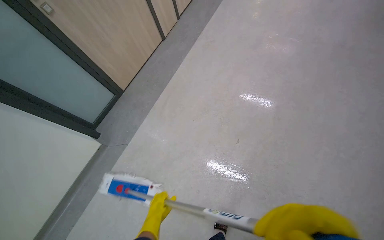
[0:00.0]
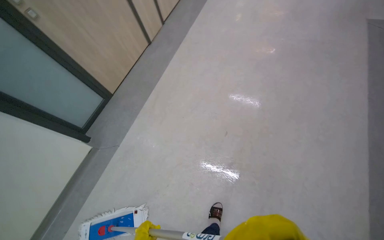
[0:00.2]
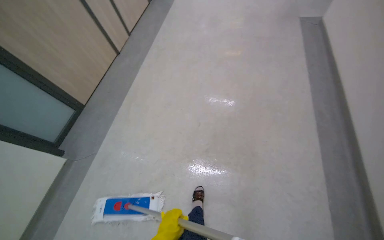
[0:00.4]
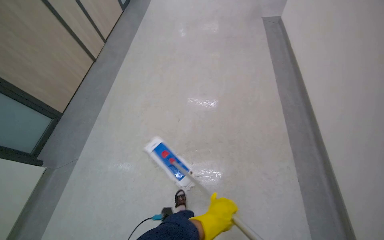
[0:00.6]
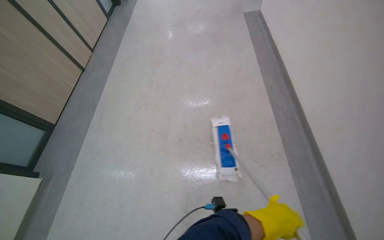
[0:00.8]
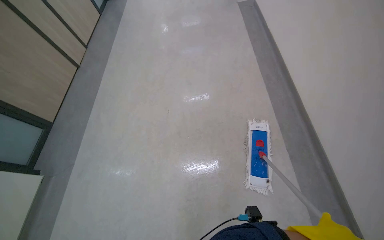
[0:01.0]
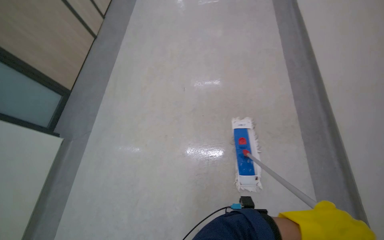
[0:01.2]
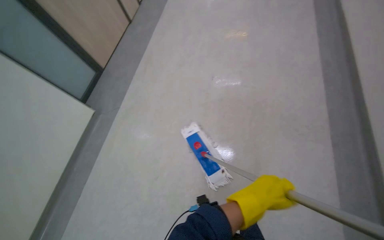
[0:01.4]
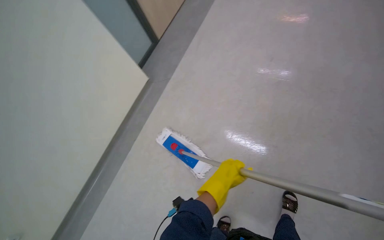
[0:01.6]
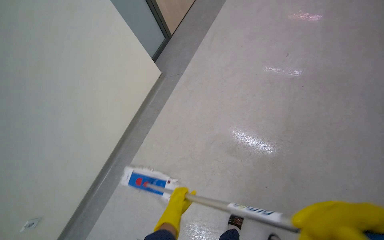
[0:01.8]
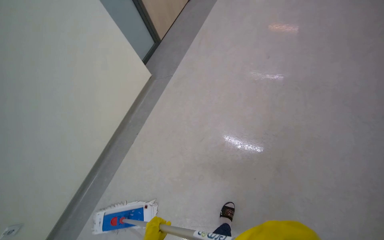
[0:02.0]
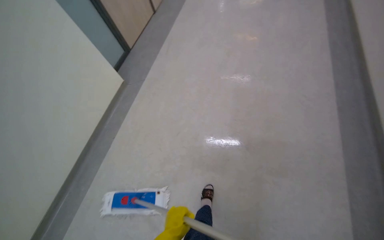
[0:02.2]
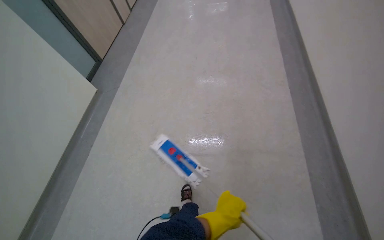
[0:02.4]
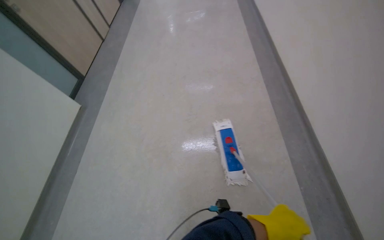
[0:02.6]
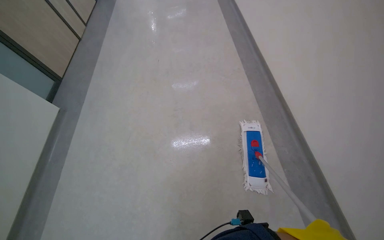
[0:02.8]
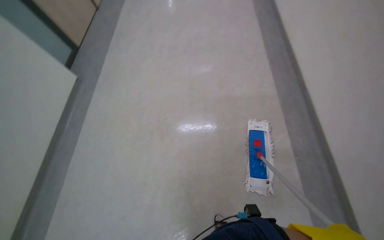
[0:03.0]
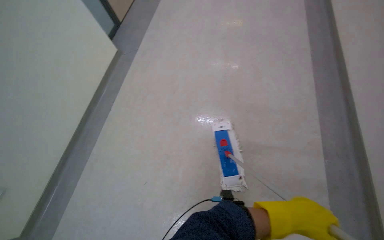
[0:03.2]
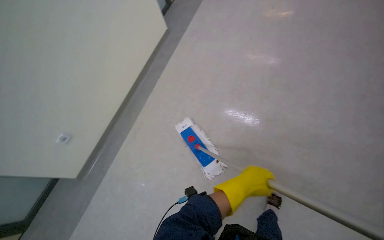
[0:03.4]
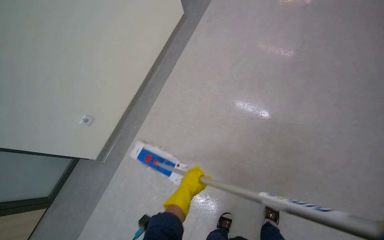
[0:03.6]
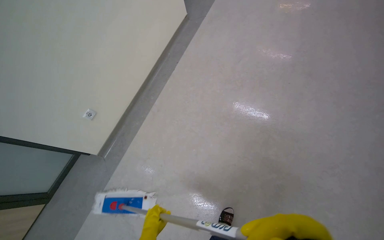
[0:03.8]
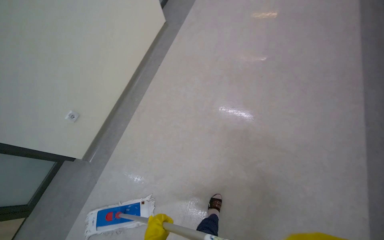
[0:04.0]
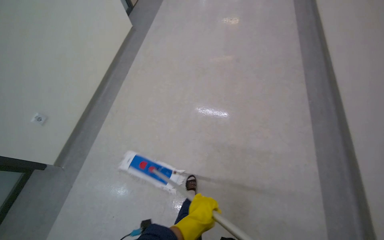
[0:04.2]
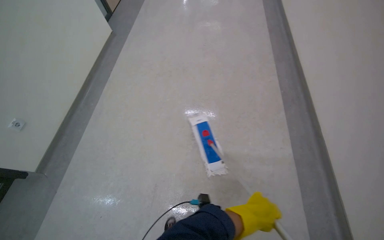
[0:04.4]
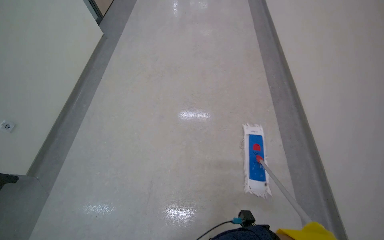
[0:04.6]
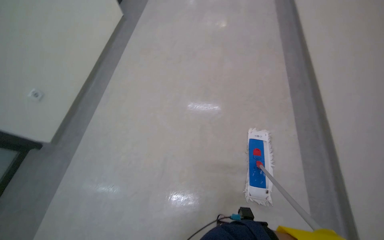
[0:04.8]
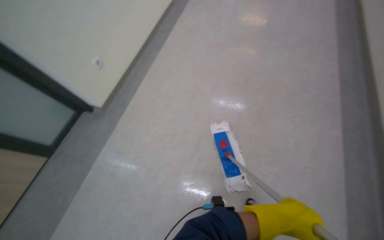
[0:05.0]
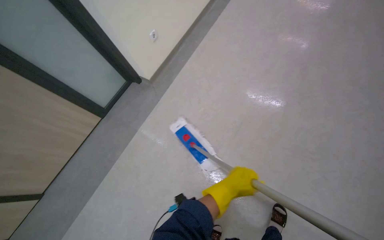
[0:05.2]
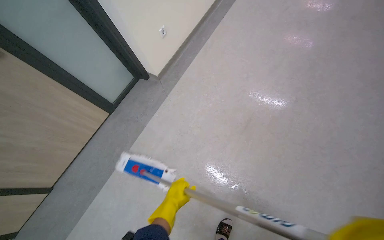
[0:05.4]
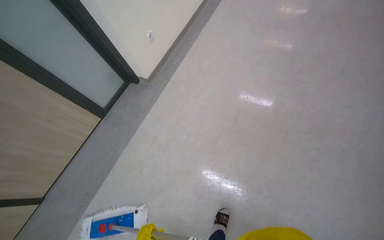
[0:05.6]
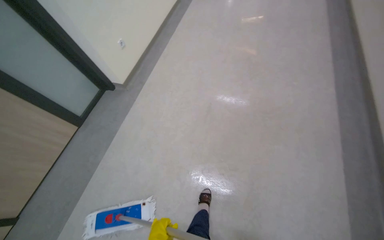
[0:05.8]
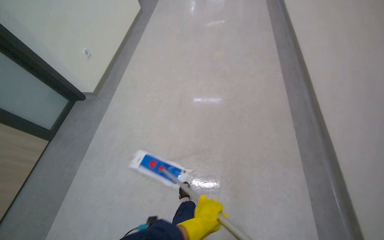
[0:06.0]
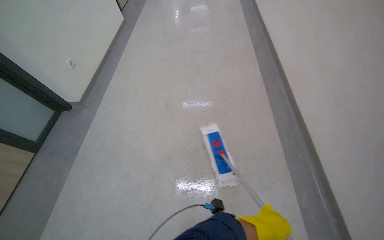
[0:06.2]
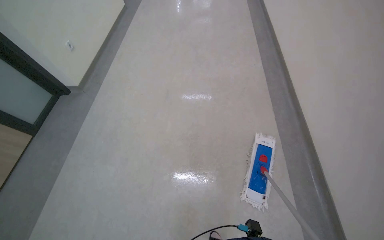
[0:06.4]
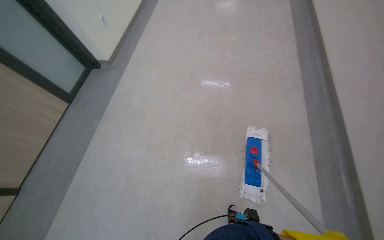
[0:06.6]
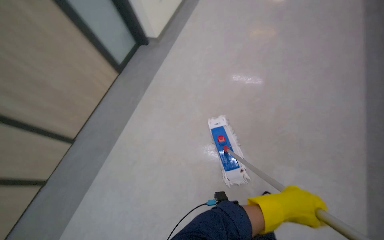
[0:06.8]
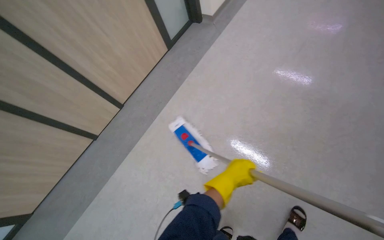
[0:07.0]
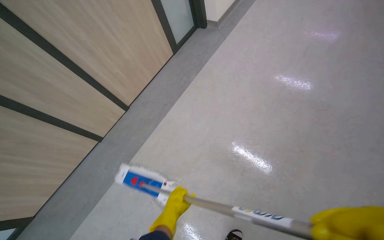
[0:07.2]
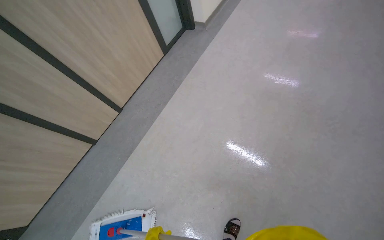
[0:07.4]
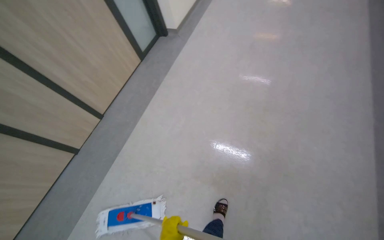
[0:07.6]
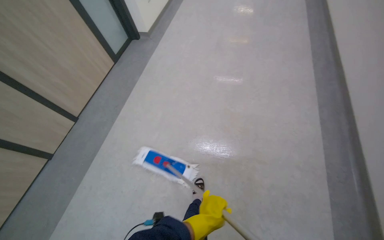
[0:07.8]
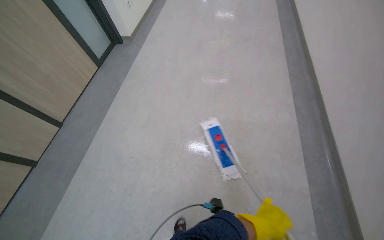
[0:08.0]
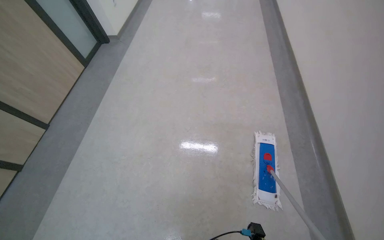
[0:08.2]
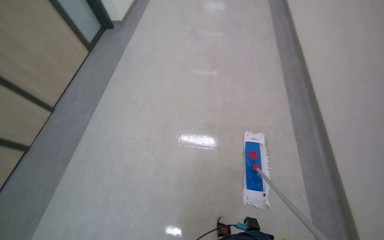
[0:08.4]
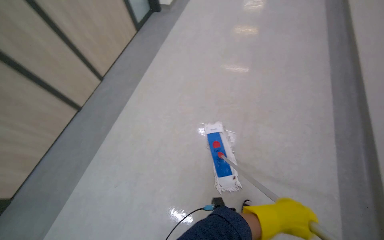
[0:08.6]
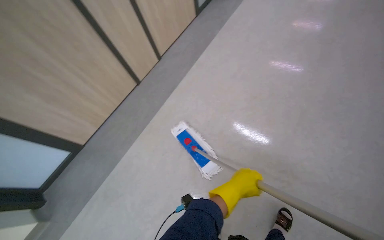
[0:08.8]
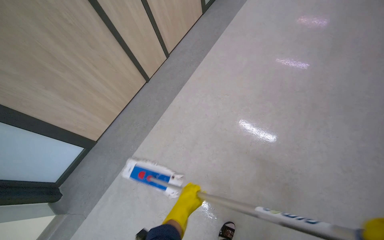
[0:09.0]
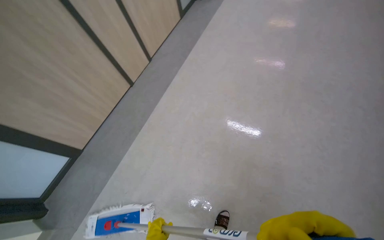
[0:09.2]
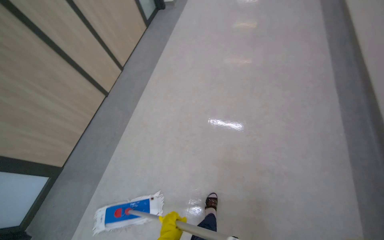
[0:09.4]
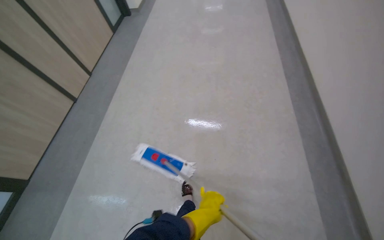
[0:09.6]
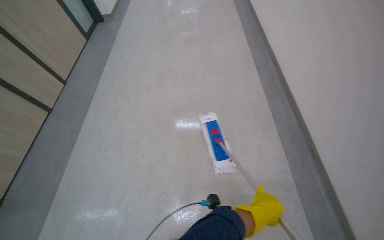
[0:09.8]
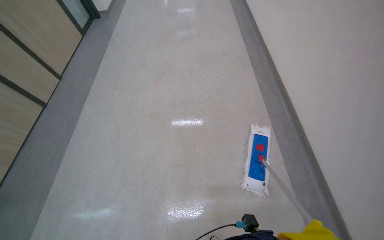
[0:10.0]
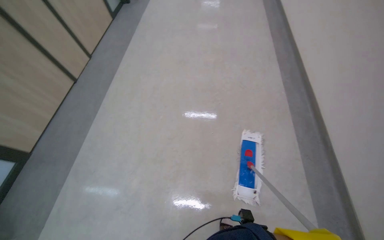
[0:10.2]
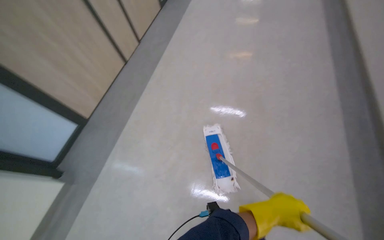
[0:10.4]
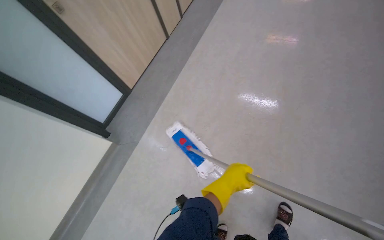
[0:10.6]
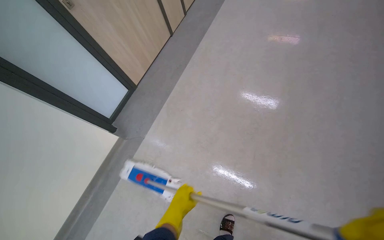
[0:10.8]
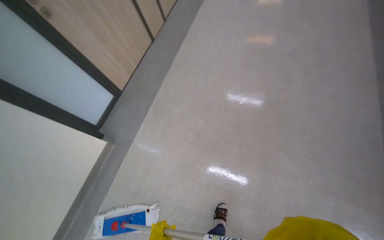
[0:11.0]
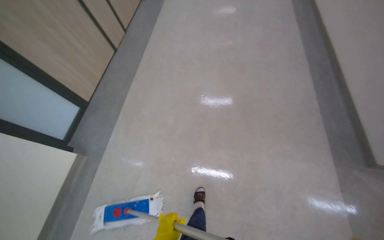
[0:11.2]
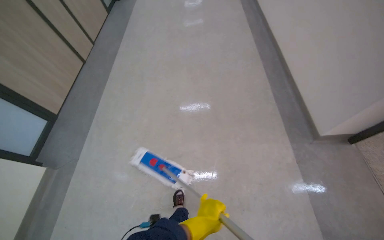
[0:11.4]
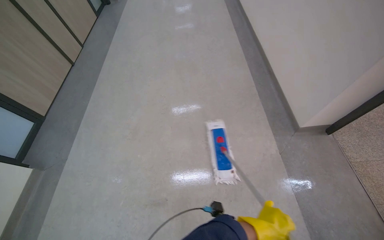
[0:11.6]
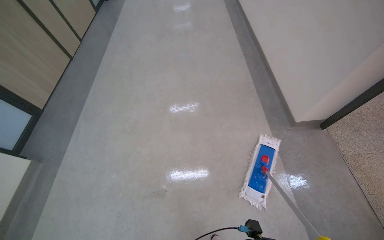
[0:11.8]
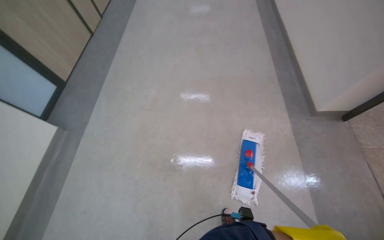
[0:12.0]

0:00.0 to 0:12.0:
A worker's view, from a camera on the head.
Job: mopping floor.
The whole recording: Mopping hallway floor. The worker mops the hallway floor with a flat mop.
0:04.4 to 0:06.0: The camera is carried some 90 cm.
0:07.6 to 0:09.0: The head travels roughly 90 cm.
0:09.0 to 0:10.4: The camera travels about 70 cm. The head rotates about 15 degrees to the right.
0:10.4 to 0:12.0: The camera travels about 80 cm.

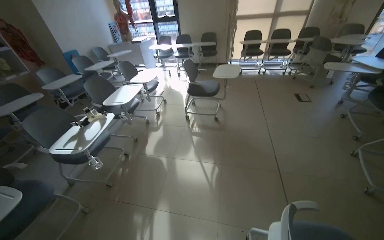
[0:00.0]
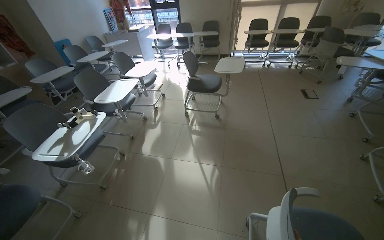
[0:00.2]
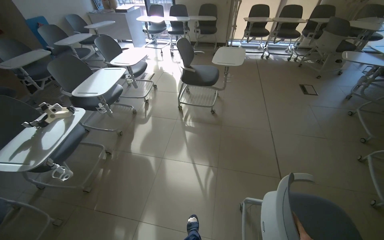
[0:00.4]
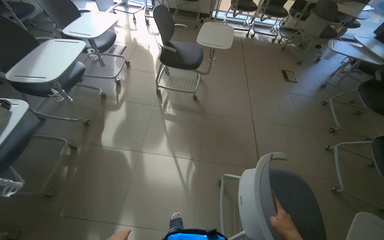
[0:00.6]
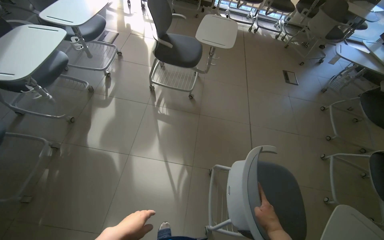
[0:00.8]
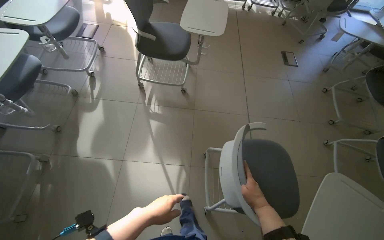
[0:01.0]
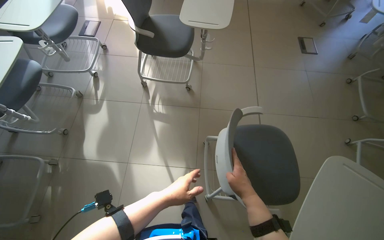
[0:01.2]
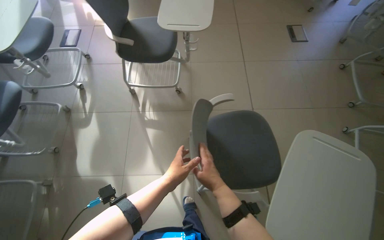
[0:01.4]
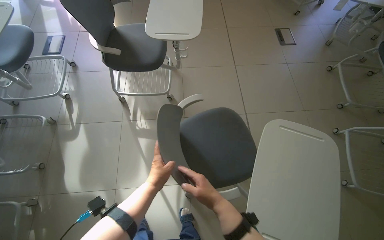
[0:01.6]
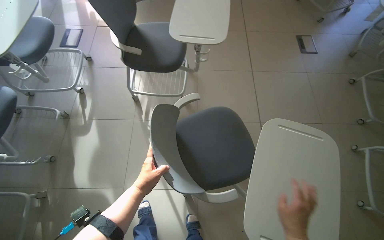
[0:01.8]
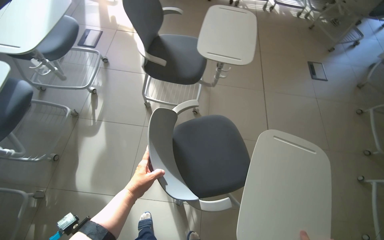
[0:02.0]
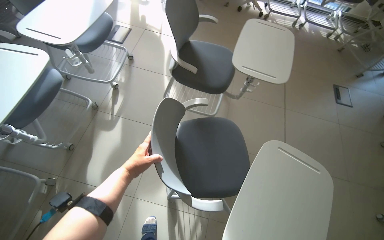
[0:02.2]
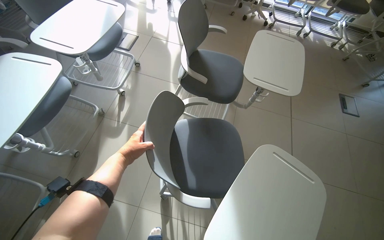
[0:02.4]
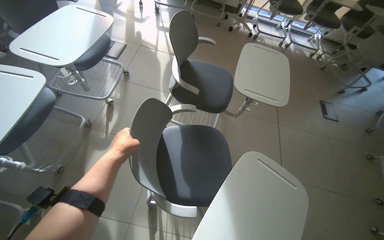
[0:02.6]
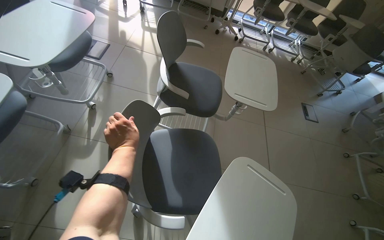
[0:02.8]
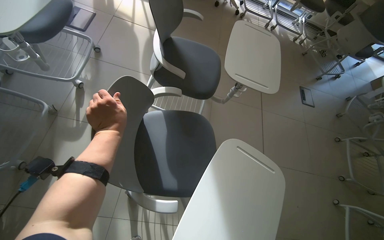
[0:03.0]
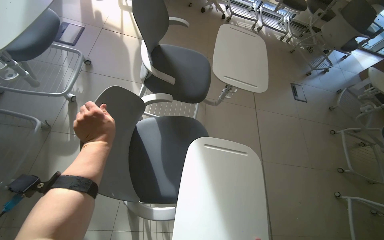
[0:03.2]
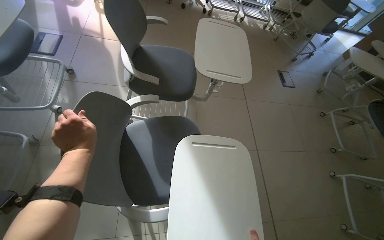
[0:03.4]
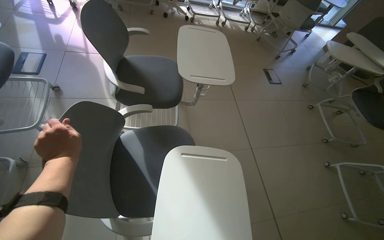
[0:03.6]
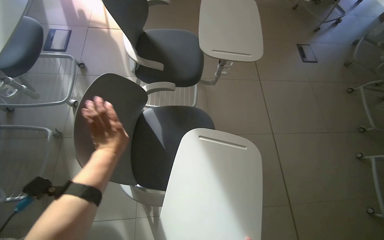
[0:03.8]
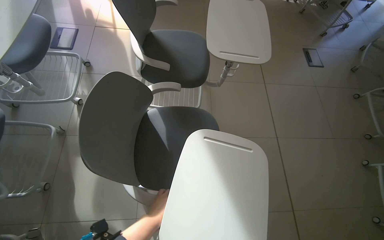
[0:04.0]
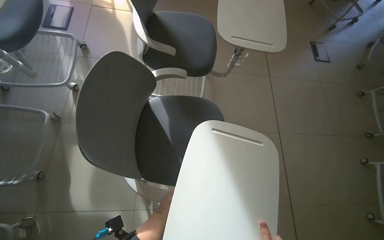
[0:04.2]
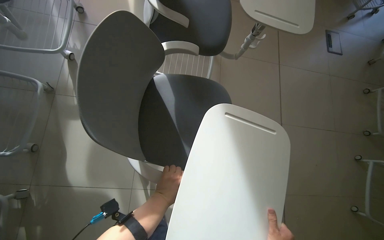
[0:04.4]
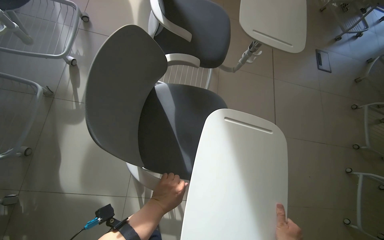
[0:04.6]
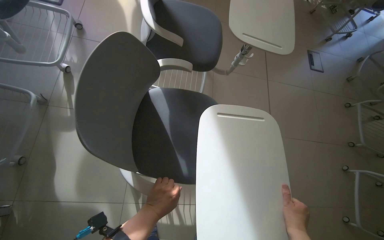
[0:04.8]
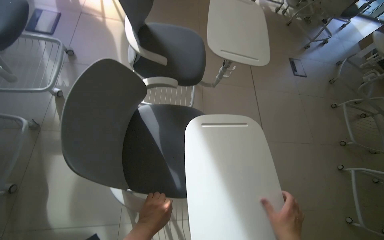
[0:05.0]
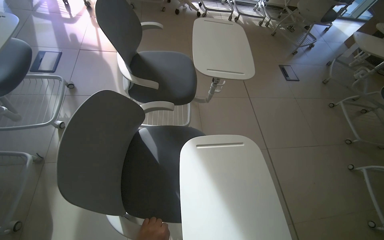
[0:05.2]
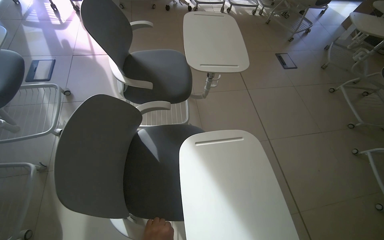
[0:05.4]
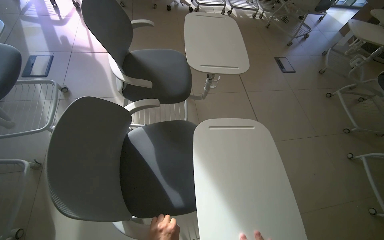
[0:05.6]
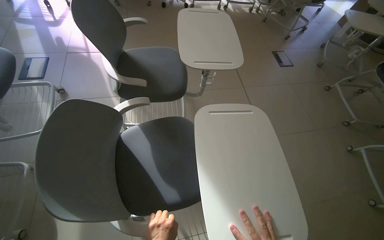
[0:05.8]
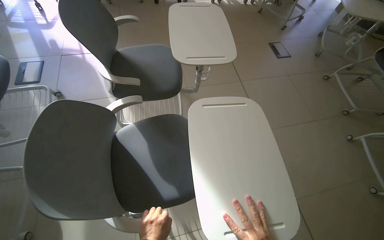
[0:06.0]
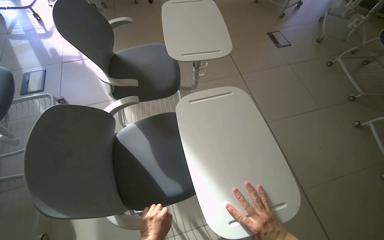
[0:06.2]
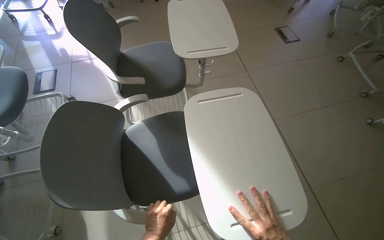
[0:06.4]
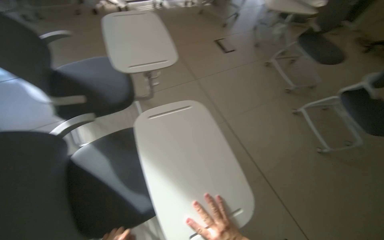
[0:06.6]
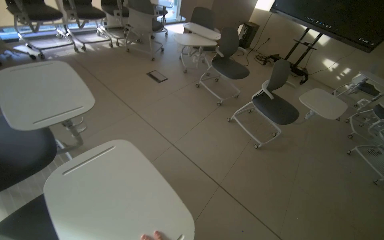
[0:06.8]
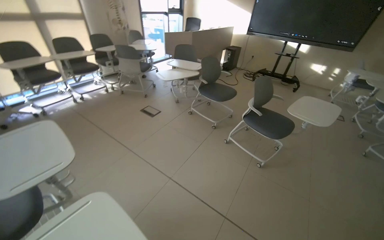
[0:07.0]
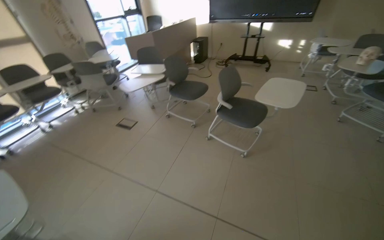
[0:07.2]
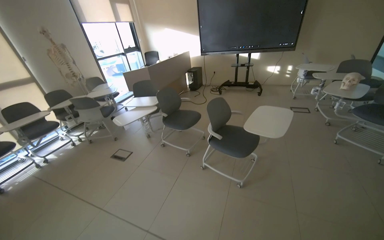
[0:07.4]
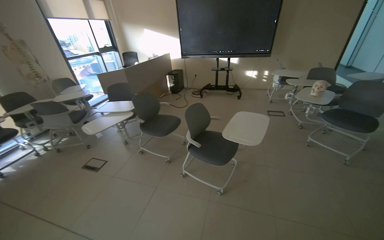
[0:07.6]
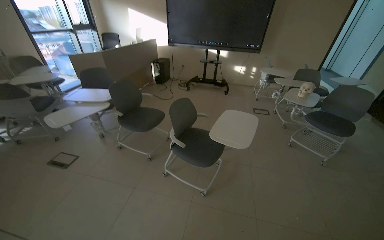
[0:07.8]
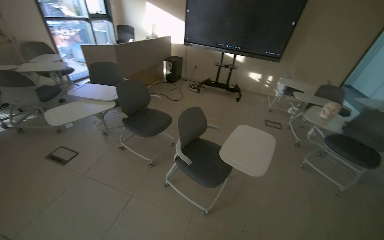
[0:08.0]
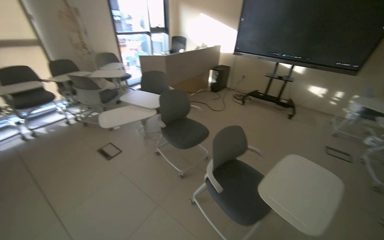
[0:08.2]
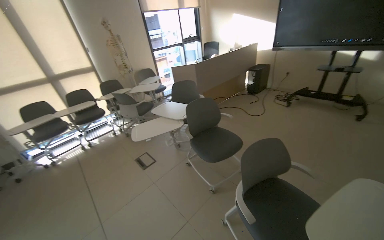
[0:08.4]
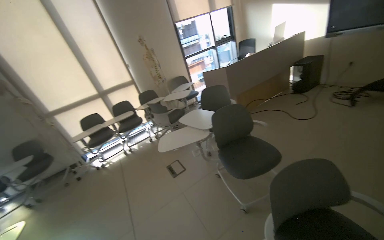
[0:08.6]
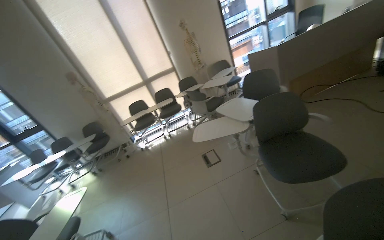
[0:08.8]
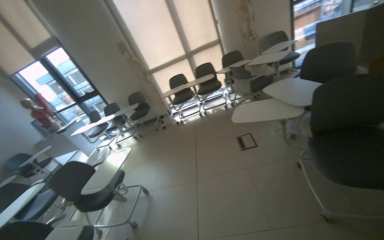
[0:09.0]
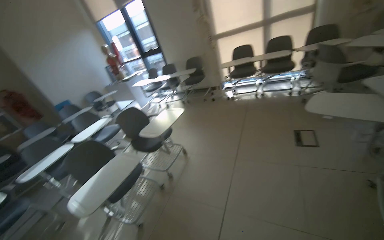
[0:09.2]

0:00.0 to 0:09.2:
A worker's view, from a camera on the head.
Job: organizing items.
The whole recording: Arranging chairs in room. The worker moves and adjusts chairs with attached desks in the room.
0:00.0 to 0:01.6: The wearer moves about 1 m. The view tilts about 30 degrees downward.
0:01.6 to 0:03.0: The camera travels roughly 50 cm.
0:03.0 to 0:04.6: The left hand heads down the picture and to the right, covering some 30 cm.
0:06.2 to 0:07.6: The camera is carried roughly 80 cm. The wearer's head swings about 60 degrees to the right. The view tips upward by about 25 degrees.
0:07.6 to 0:09.2: The head travels some 60 cm. The head turns to the left by approximately 95 degrees. The view tilts some 20 degrees downward.
